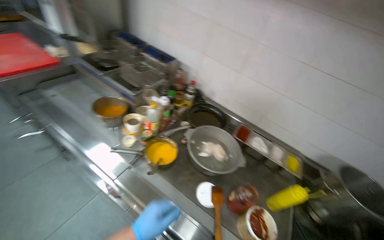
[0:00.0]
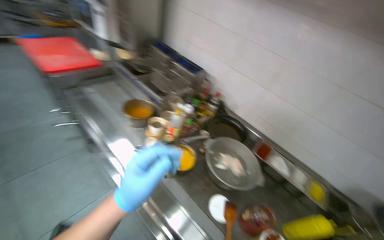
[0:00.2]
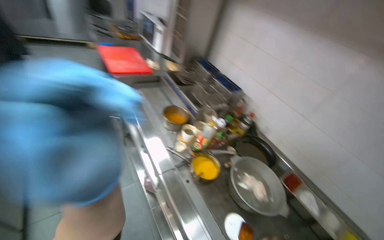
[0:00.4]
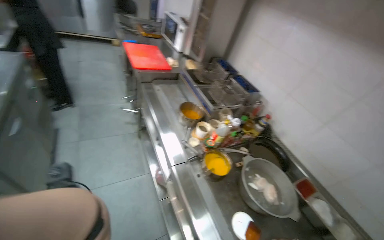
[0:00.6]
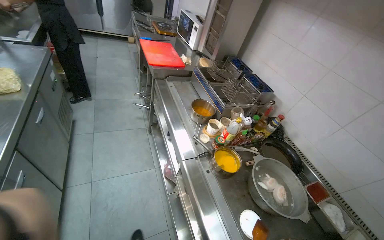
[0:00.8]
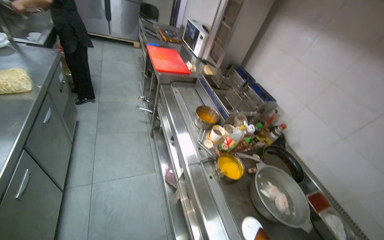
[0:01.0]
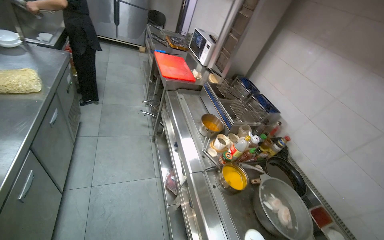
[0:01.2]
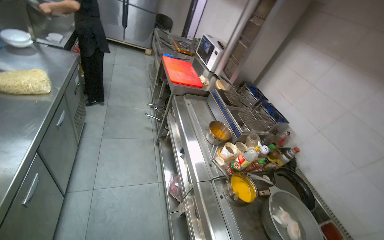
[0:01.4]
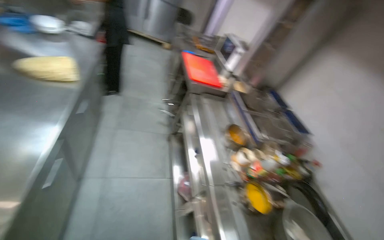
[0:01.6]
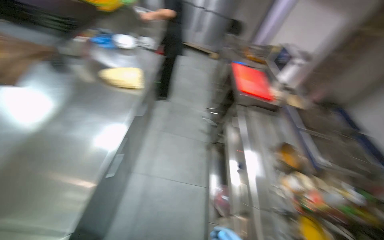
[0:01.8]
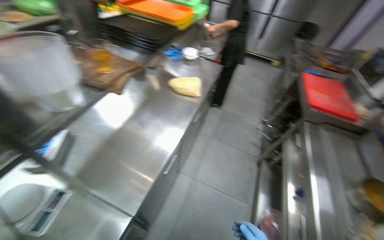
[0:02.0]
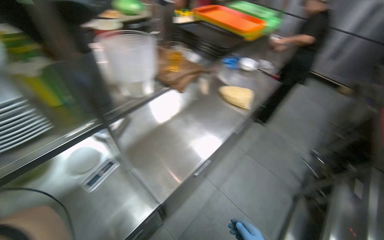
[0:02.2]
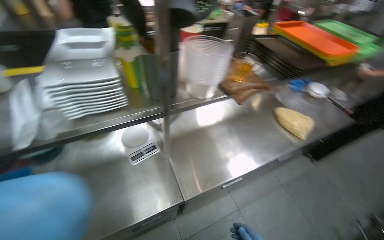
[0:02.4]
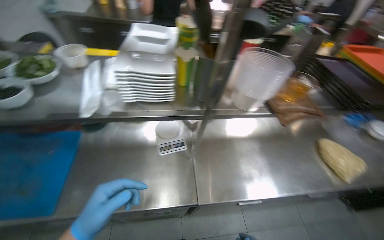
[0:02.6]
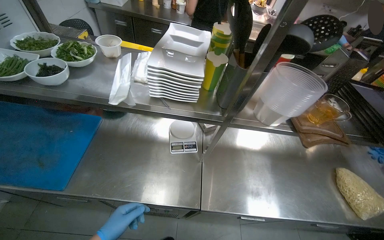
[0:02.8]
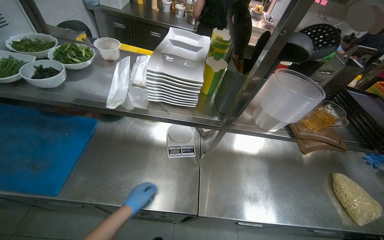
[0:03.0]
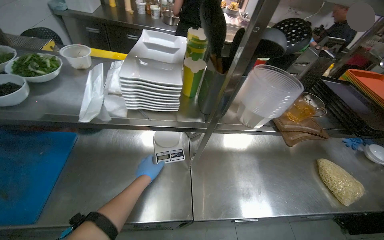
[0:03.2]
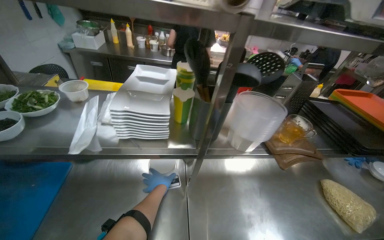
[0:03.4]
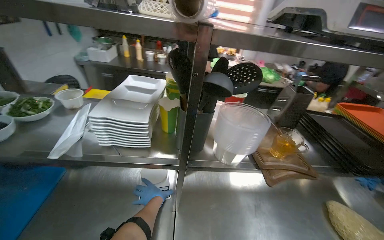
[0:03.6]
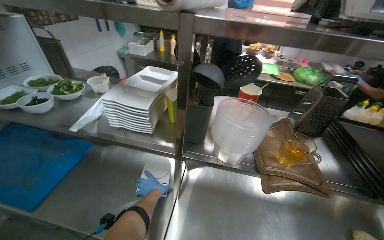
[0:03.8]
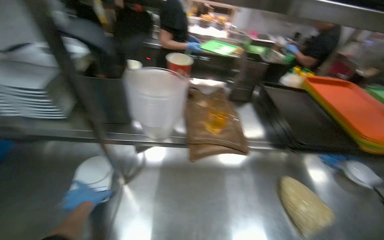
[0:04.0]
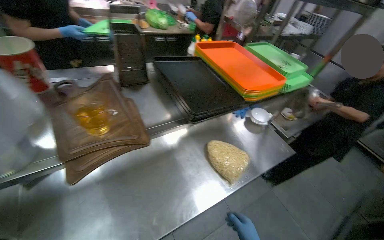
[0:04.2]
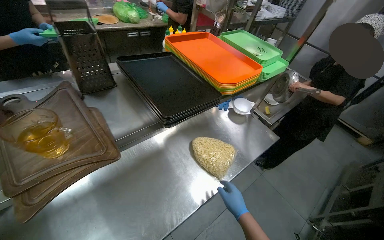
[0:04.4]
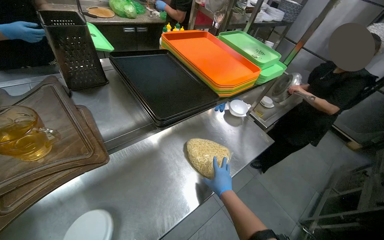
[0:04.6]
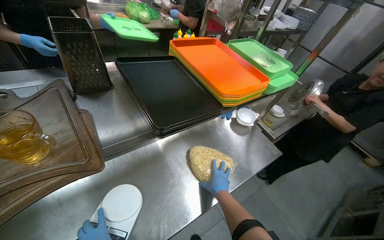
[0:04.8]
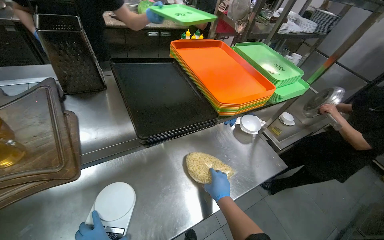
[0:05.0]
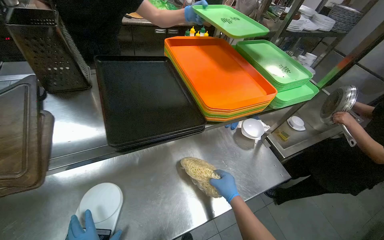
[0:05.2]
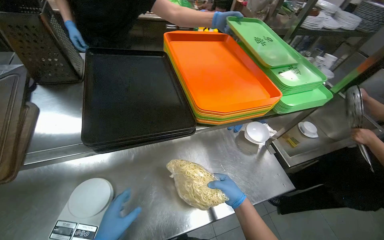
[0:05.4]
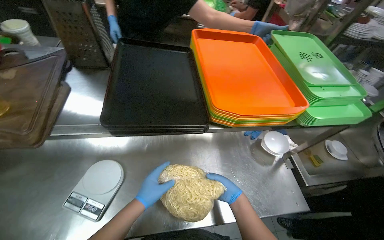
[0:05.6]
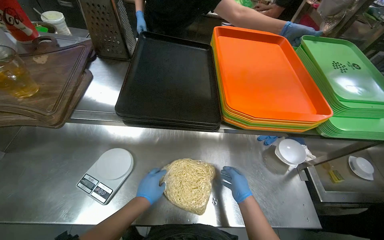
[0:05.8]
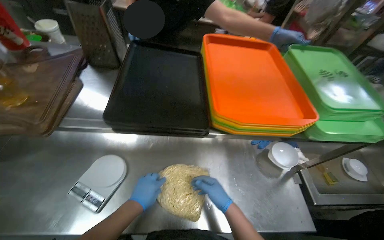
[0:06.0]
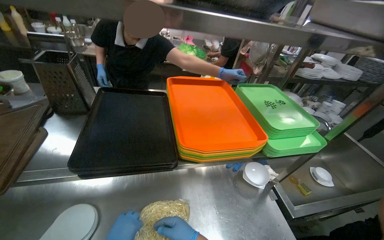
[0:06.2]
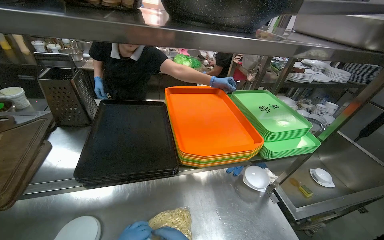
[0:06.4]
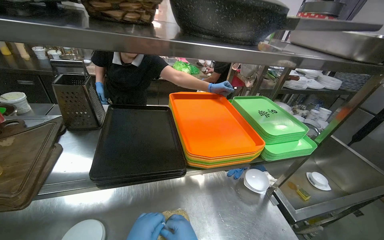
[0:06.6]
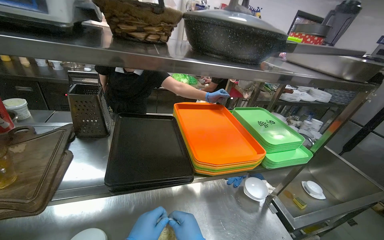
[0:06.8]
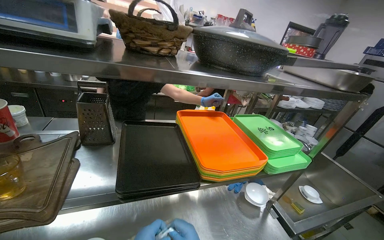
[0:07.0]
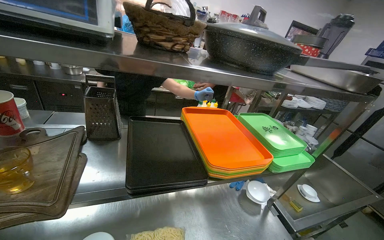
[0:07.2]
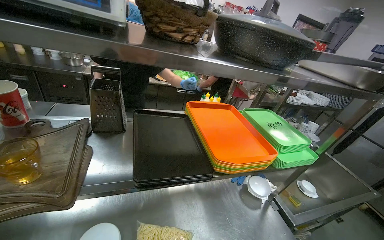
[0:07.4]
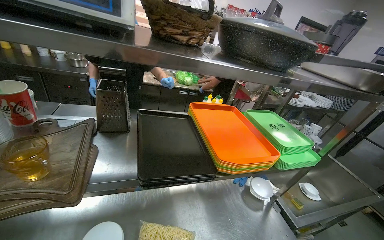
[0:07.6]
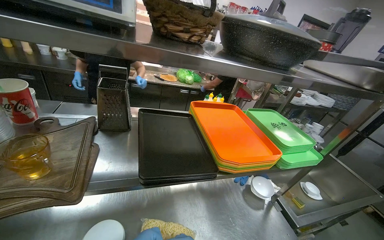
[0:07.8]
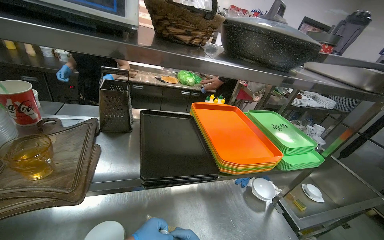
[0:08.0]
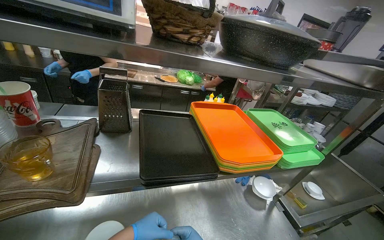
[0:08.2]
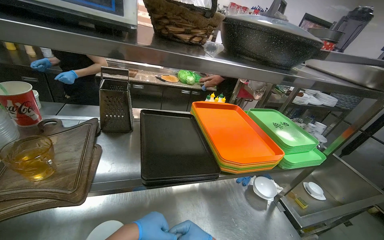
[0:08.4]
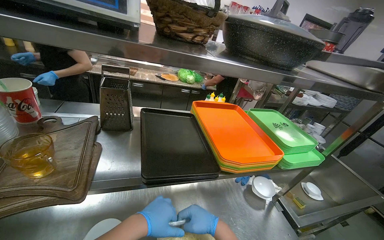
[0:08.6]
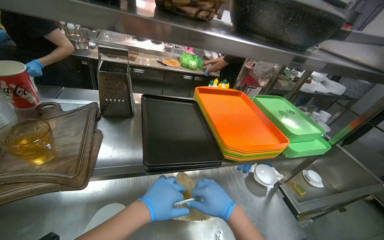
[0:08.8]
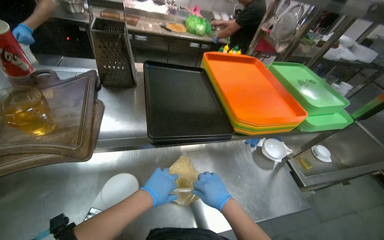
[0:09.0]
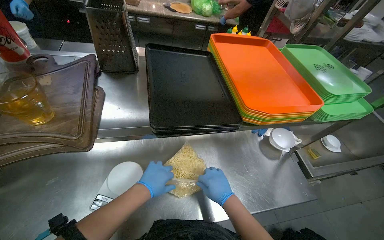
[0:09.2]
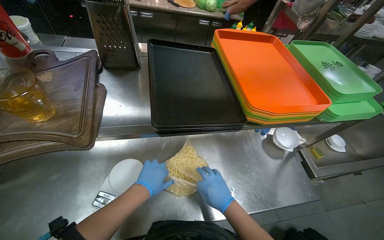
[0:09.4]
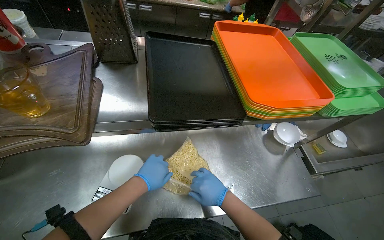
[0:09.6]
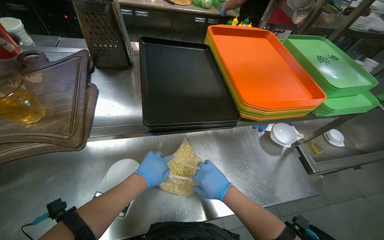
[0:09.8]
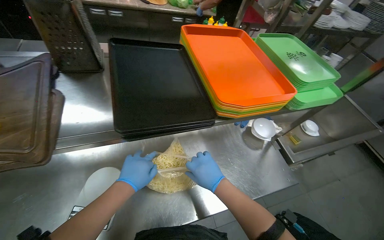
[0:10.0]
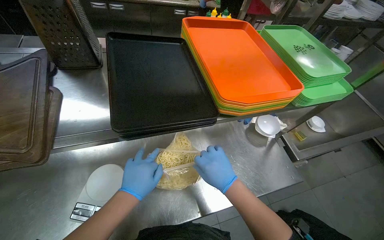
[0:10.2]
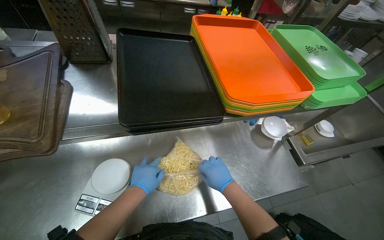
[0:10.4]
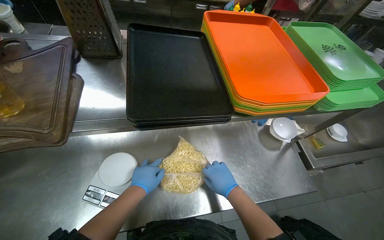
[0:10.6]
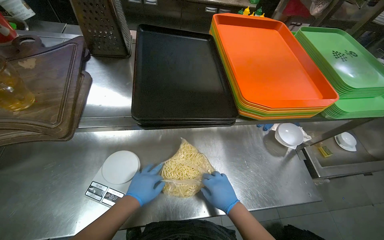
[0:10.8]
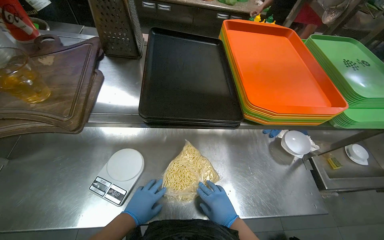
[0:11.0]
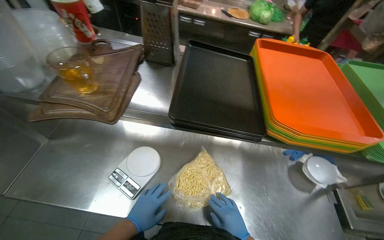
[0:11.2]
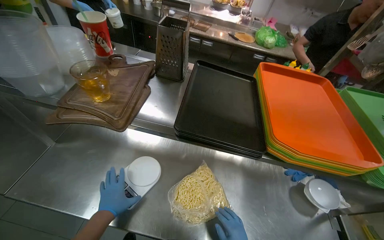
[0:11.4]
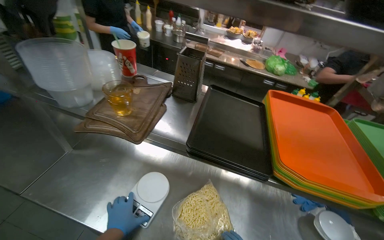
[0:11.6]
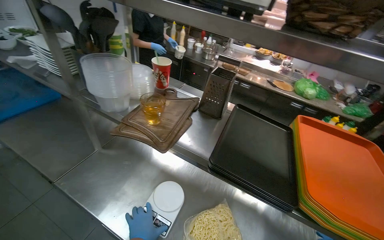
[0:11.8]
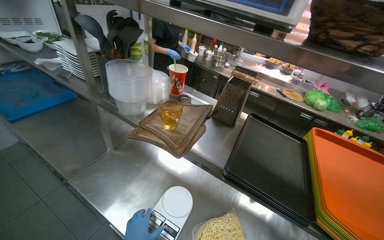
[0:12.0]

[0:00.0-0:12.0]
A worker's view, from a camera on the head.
Job: preparing food.
The whole recording: Weighing and portioning noodles. The worker weighs and portions noodles into plastic bags using a scale.
0:00.0 to 0:01.6: The wearer looks some 45 degrees further to the left. The camera pitches upward, by approximately 10 degrees.
0:01.6 to 0:03.0: The wearer's head swings approximately 100 degrees to the left.
0:03.0 to 0:04.4: The camera travels approximately 60 cm. The wearer's head swings roughly 40 degrees to the right.
0:04.4 to 0:06.0: The wearer's head swings approximately 35 degrees to the left.
0:06.0 to 0:07.6: The view tilts approximately 20 degrees upward.
0:07.6 to 0:09.0: The view tips downward by some 15 degrees.
0:09.0 to 0:10.4: The hands make small movements and keep their place.
0:10.4 to 0:12.0: The head turns to the left by roughly 45 degrees. The view tilts about 25 degrees upward.

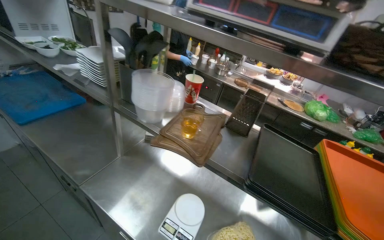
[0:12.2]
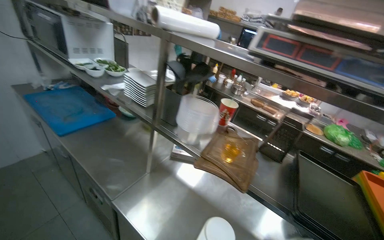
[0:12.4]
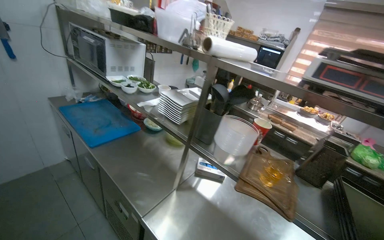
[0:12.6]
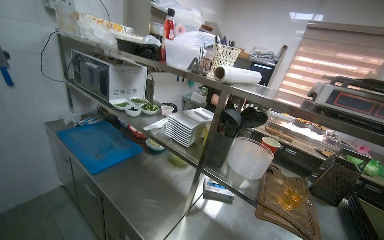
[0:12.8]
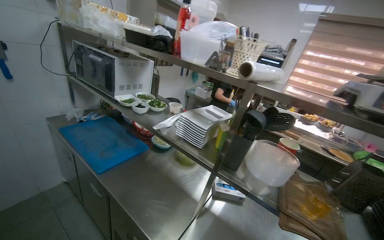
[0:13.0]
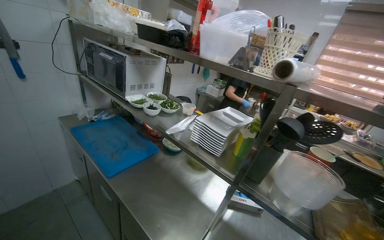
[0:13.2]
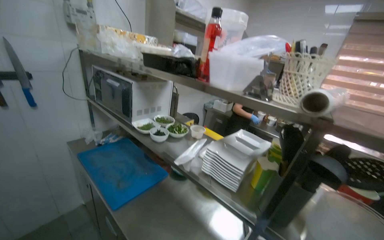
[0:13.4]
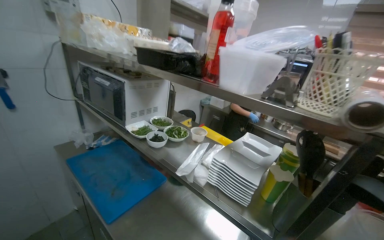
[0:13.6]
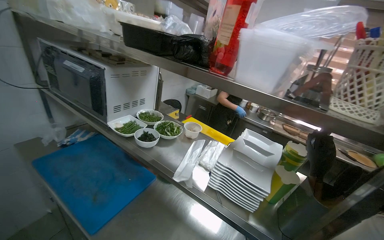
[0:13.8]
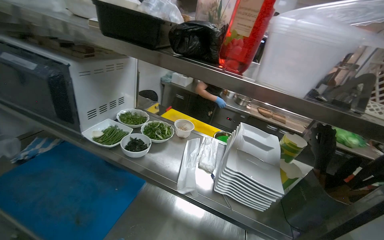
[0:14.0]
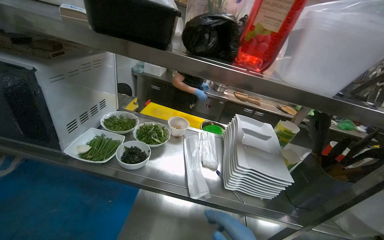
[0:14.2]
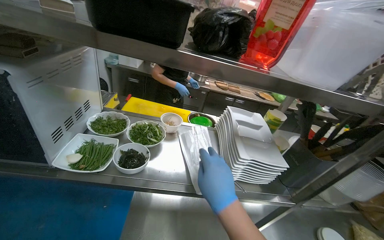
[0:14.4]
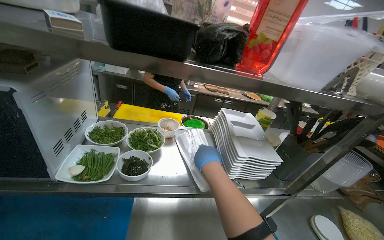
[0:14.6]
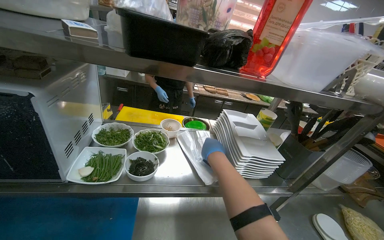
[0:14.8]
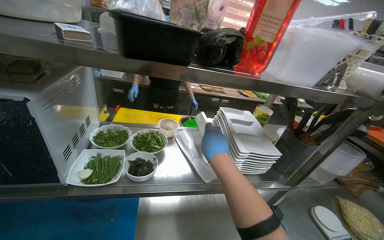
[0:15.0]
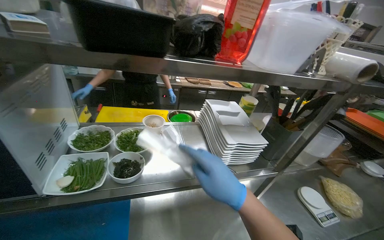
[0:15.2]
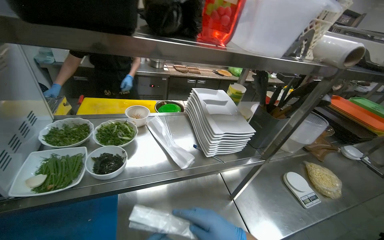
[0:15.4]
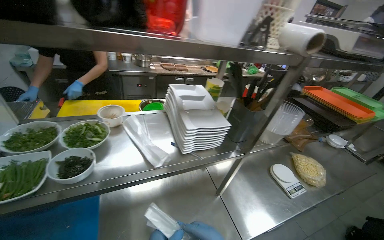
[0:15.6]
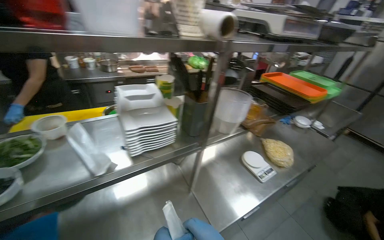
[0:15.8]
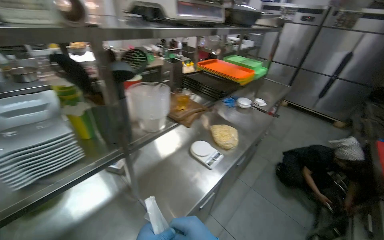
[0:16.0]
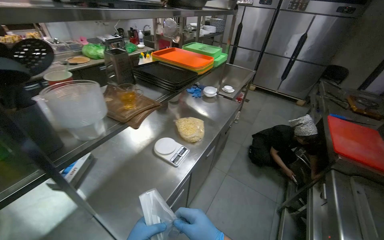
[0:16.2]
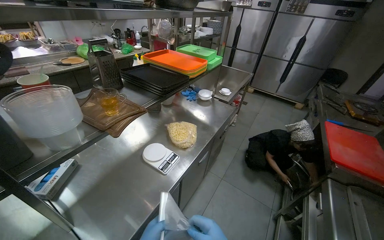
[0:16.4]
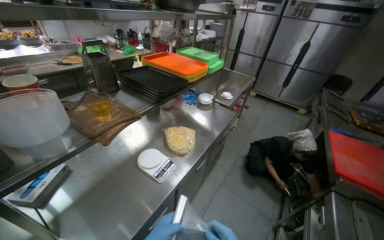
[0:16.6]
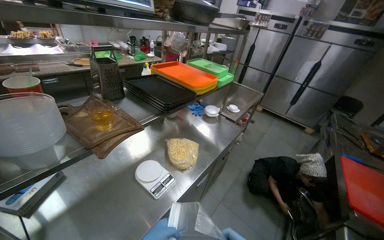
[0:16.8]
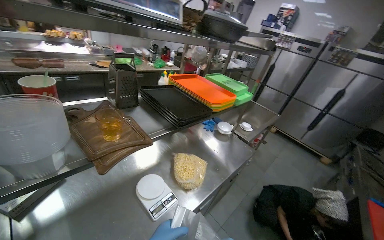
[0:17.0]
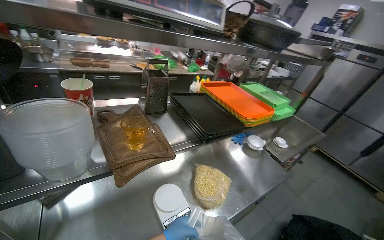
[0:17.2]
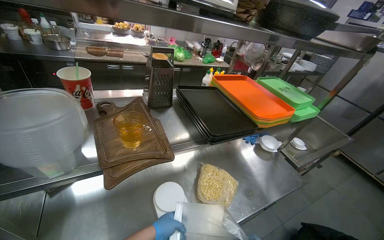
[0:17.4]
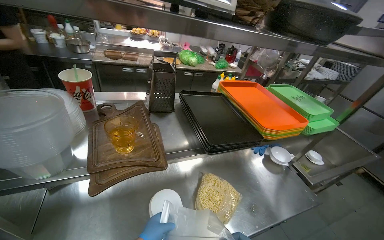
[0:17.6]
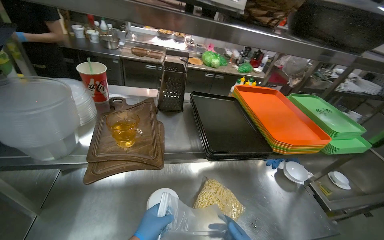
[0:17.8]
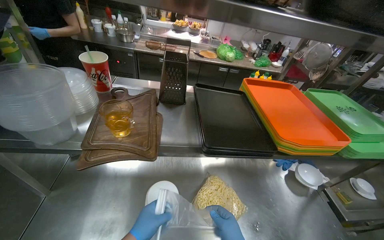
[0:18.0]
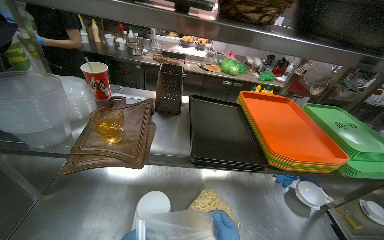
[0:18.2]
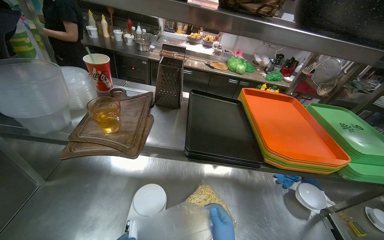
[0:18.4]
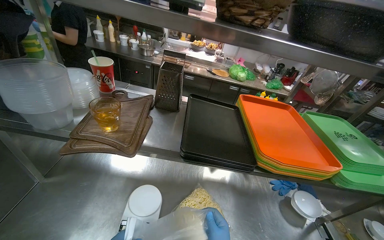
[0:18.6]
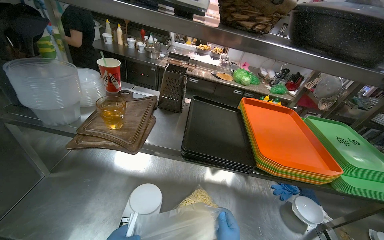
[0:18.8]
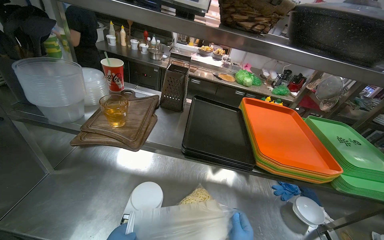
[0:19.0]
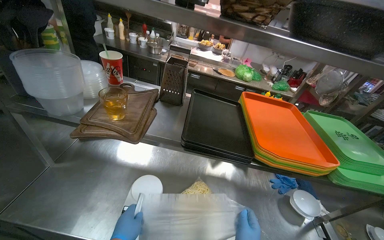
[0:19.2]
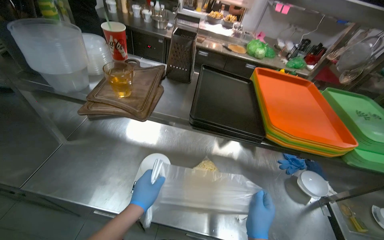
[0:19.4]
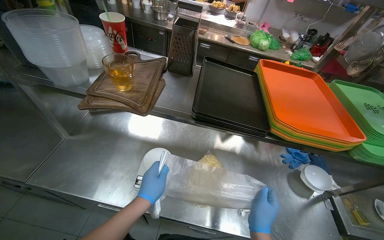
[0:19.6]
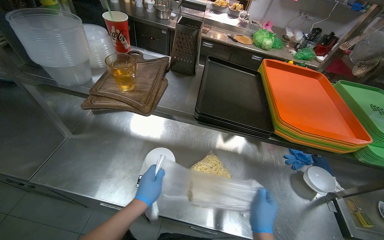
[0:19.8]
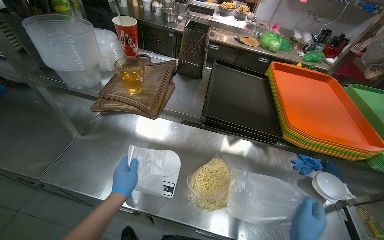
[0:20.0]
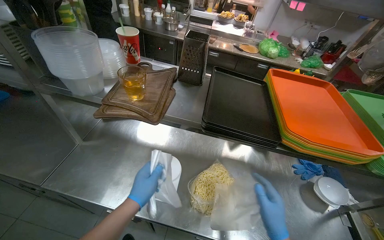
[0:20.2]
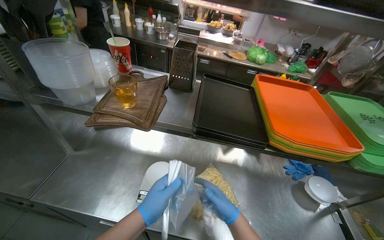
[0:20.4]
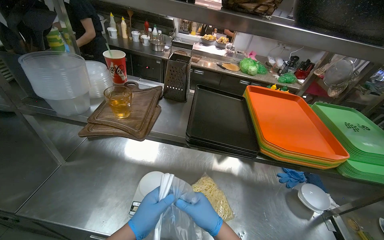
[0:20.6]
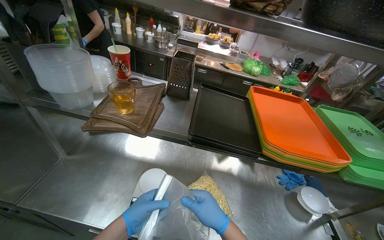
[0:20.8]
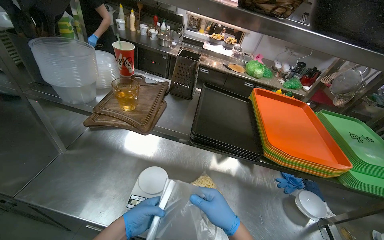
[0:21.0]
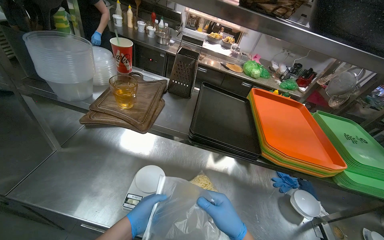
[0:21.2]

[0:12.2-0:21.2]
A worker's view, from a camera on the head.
Job: preparing food.
The whole recording: Weighing and portioning noodles. The worker weighs and portions noodles into plastic bags using a scale.
0:12.2 to 0:13.8: The camera travels roughly 70 cm.
0:13.8 to 0:15.2: The head rotates roughly 45 degrees to the right. The wearer looks roughly 15 degrees further downward.
0:15.2 to 0:16.6: The wearer moves to the right, approximately 70 cm. The wearer's head swings about 40 degrees to the right.
0:16.6 to 0:18.2: The head travels roughly 50 cm. The wearer's head swings approximately 55 degrees to the left.
